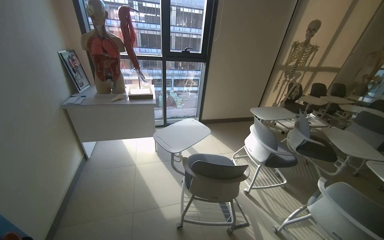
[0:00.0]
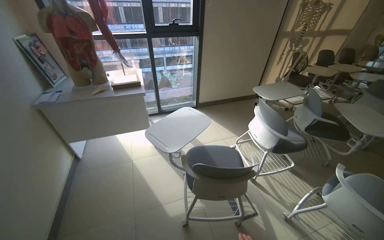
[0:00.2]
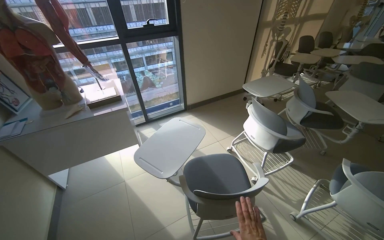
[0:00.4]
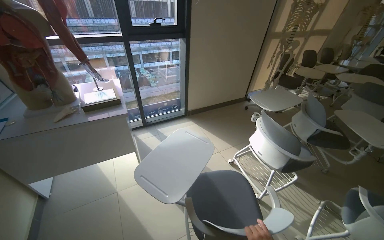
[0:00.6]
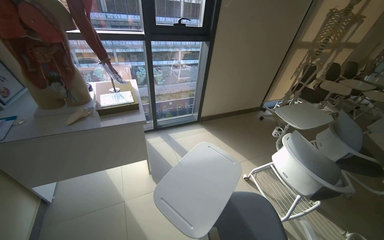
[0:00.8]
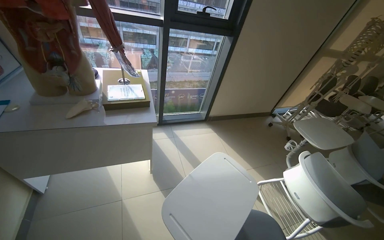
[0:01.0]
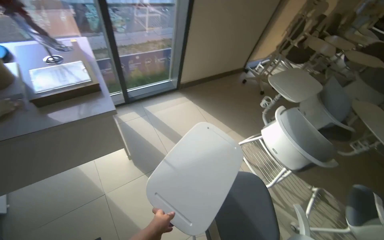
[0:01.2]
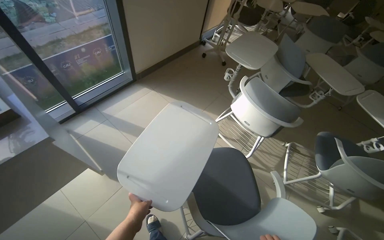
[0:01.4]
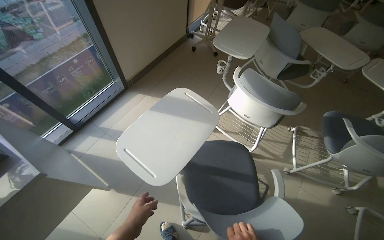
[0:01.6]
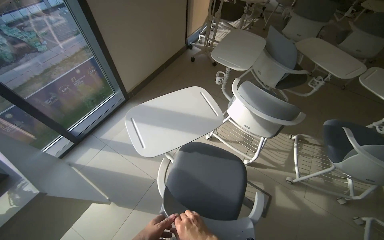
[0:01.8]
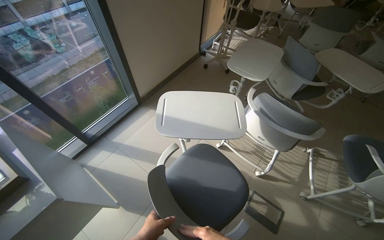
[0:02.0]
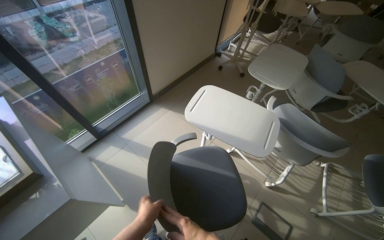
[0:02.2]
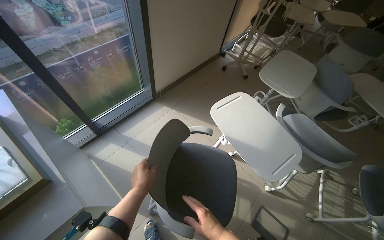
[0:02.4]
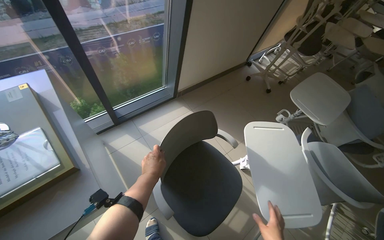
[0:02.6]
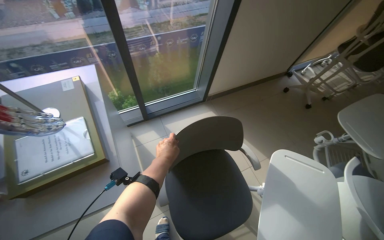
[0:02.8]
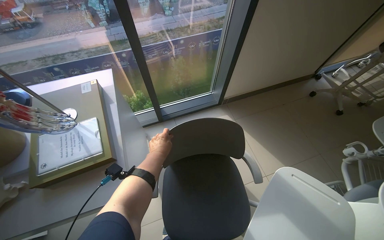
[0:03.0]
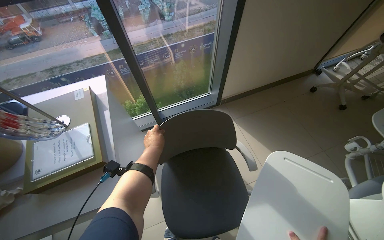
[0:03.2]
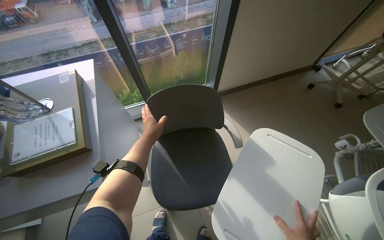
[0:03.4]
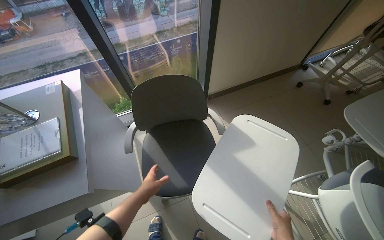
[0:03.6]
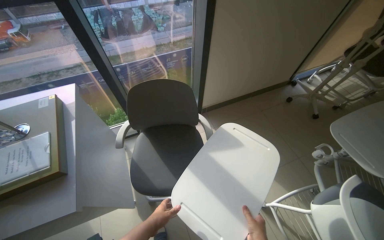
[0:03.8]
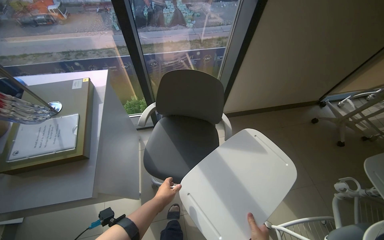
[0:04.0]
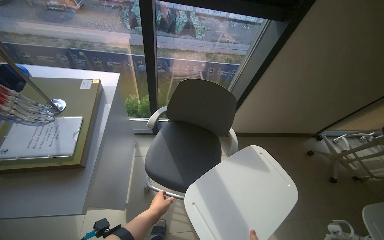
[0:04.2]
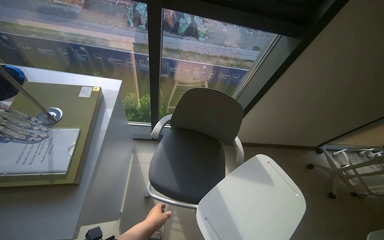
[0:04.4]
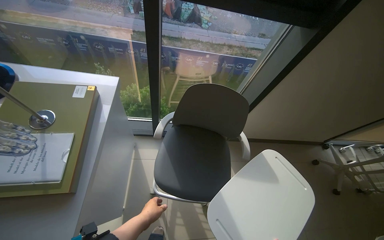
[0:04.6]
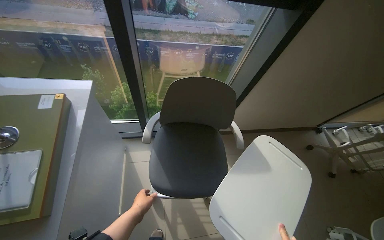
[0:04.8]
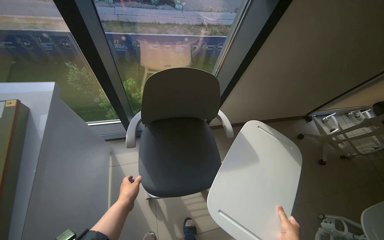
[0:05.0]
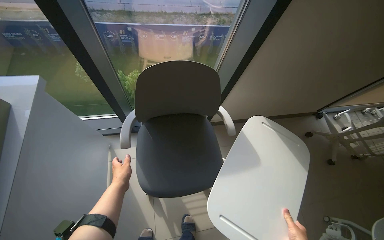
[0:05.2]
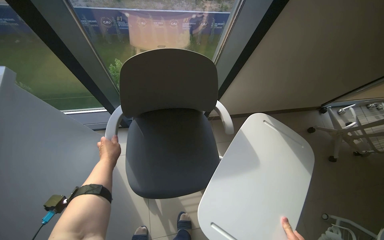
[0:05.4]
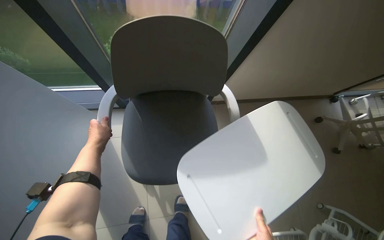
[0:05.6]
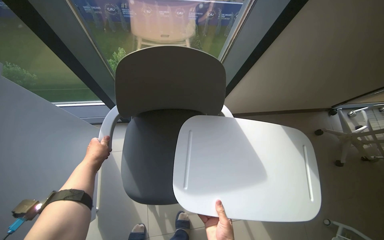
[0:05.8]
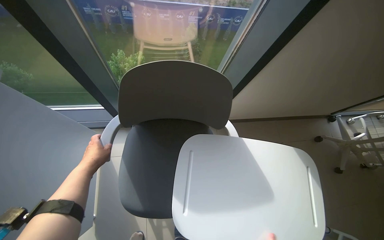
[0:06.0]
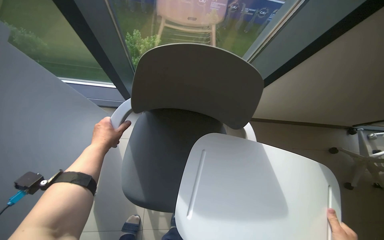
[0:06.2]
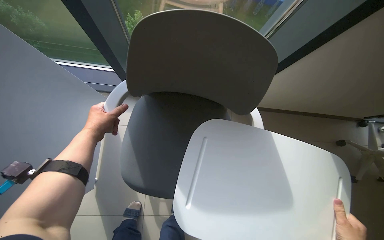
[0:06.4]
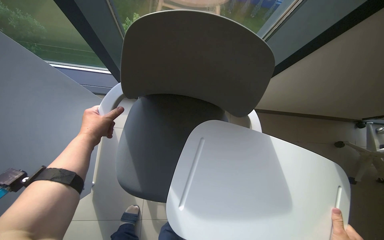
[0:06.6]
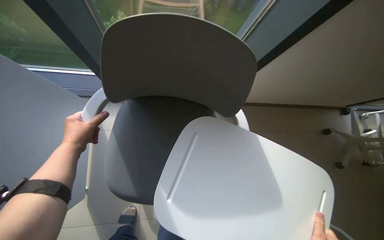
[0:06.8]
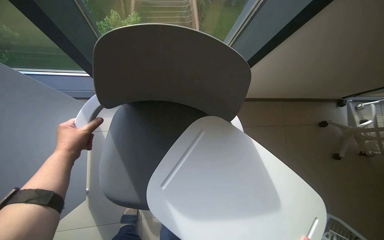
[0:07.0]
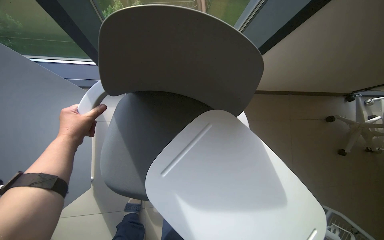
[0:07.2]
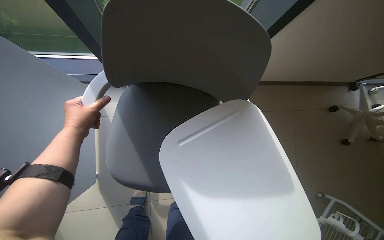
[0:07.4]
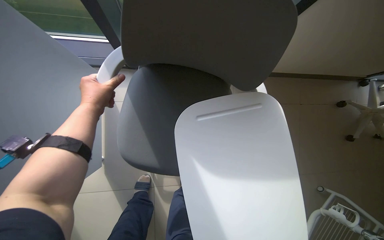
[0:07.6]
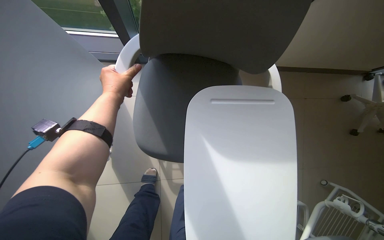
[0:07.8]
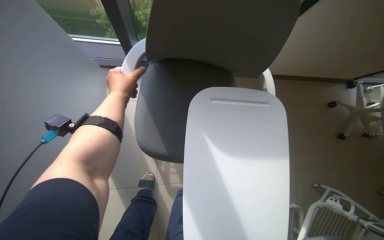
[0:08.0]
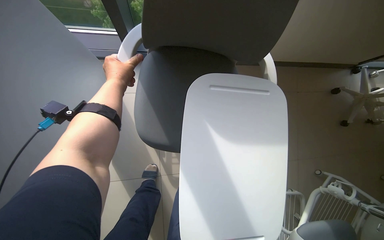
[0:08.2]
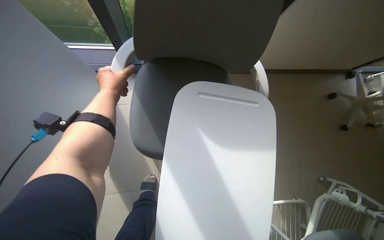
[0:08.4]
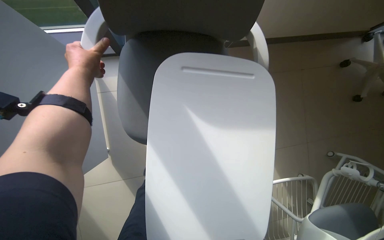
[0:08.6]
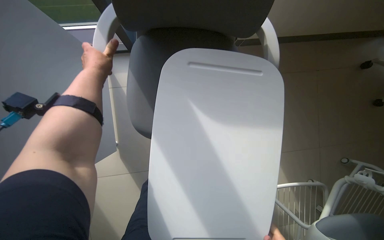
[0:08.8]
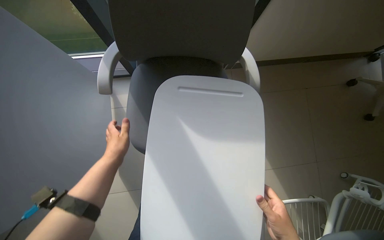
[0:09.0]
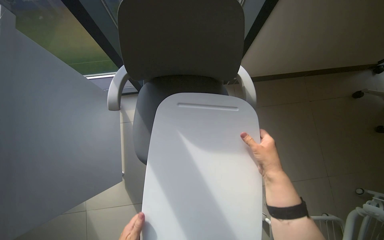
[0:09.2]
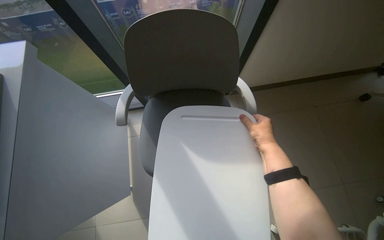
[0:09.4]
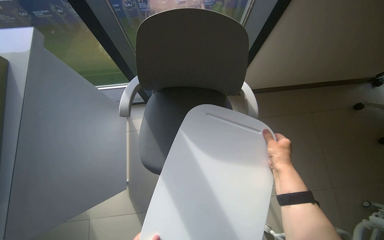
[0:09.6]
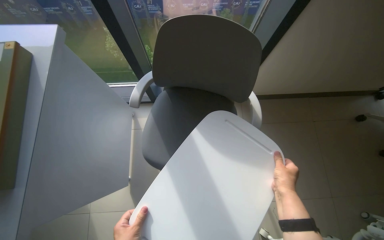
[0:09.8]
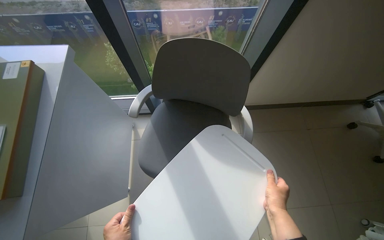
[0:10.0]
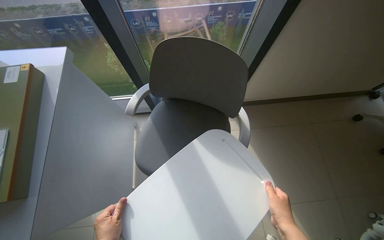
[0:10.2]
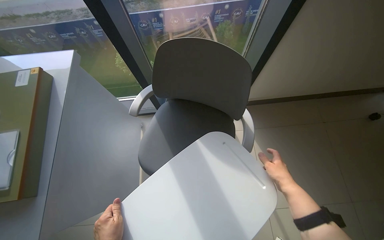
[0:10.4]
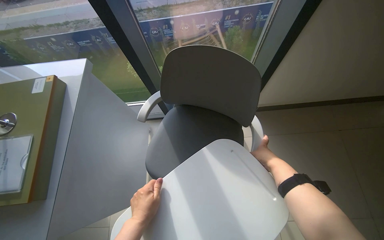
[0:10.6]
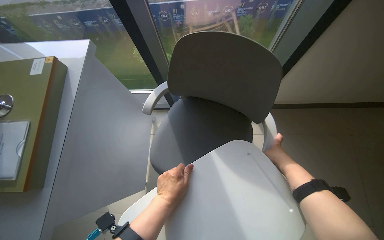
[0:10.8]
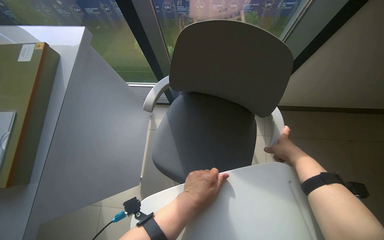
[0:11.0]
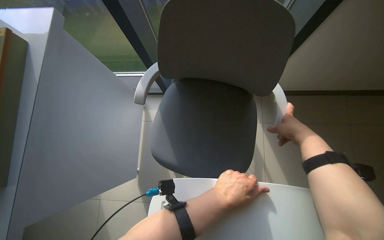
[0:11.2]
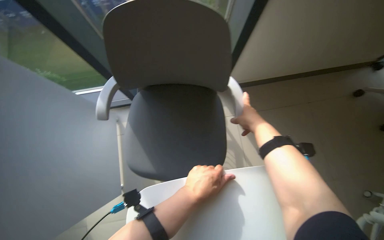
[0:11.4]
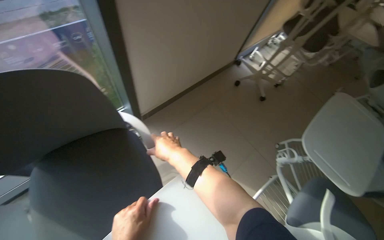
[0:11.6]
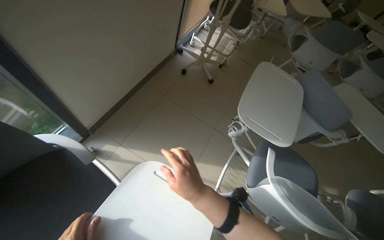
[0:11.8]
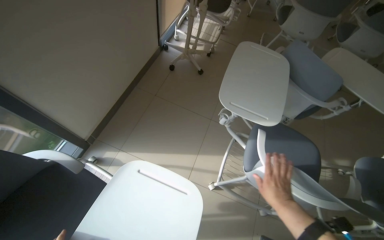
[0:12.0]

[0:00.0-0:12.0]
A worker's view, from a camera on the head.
Job: organizing items.
The whole recording: Arranging chairs in room. The worker adjusts the chairs and their attached trays in the room.
0:00.0 to 0:01.6: The head travels roughly 1 m. The head rotates roughly 40 degrees to the right. The camera pitches downward, by about 35 degrees.
0:01.6 to 0:03.0: The wearer looks about 35 degrees further to the left.
0:04.4 to 0:06.0: The camera is carried roughly 40 cm. The view tips downward by roughly 15 degrees.
0:06.0 to 0:07.6: The view tips downward by roughly 15 degrees.
0:07.6 to 0:09.0: The left hand is displaced down the picture by about 20 cm.
0:09.0 to 0:10.4: The view tilts approximately 15 degrees upward.
0:10.4 to 0:12.0: The head rotates approximately 65 degrees to the right.

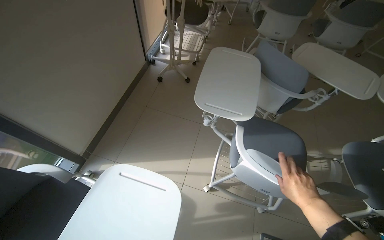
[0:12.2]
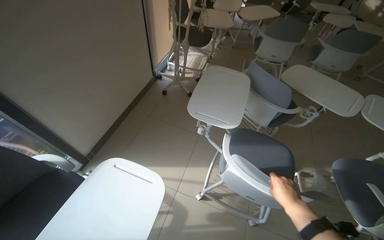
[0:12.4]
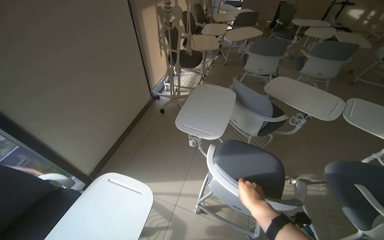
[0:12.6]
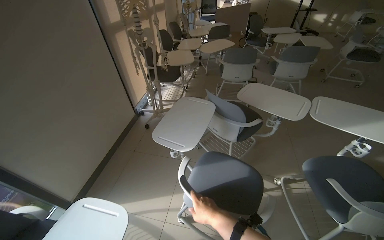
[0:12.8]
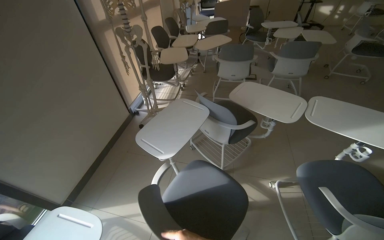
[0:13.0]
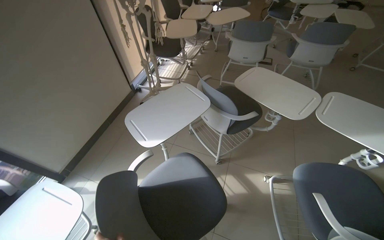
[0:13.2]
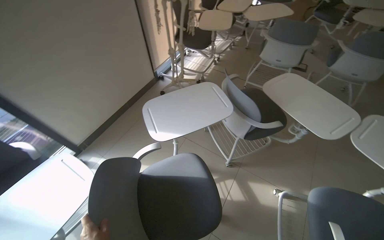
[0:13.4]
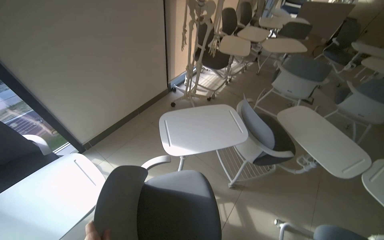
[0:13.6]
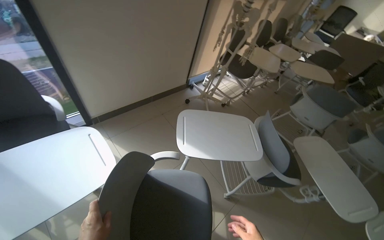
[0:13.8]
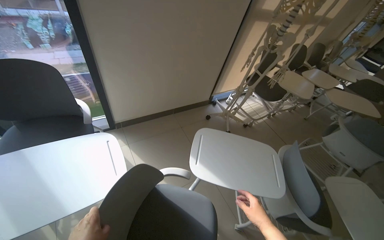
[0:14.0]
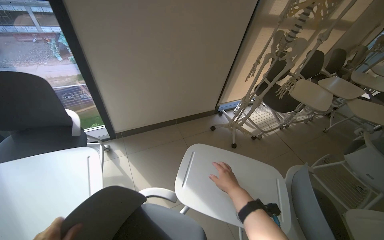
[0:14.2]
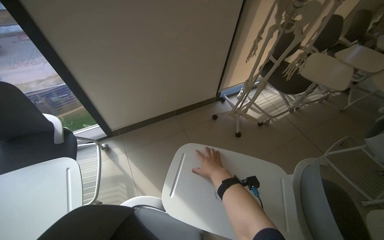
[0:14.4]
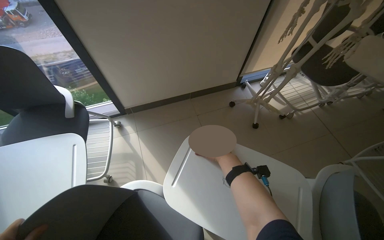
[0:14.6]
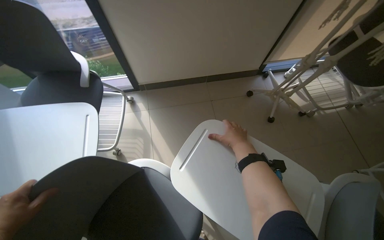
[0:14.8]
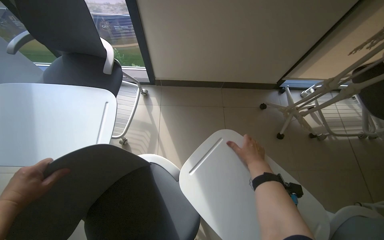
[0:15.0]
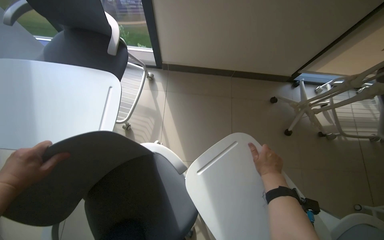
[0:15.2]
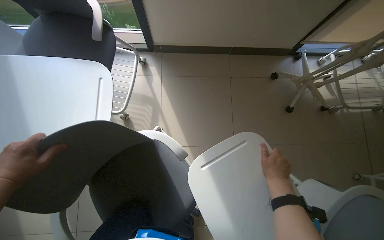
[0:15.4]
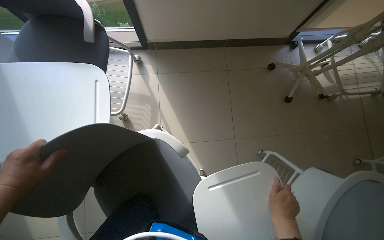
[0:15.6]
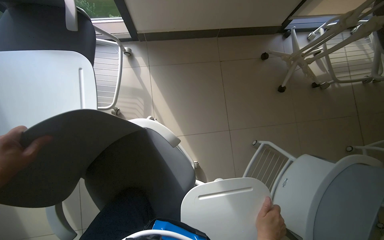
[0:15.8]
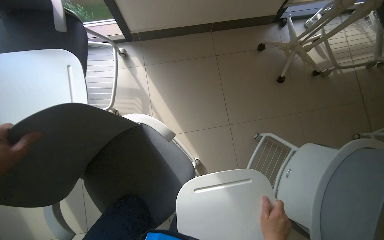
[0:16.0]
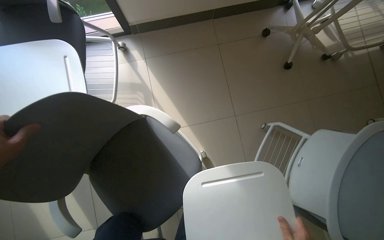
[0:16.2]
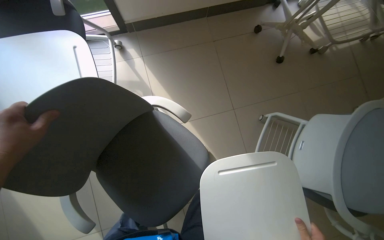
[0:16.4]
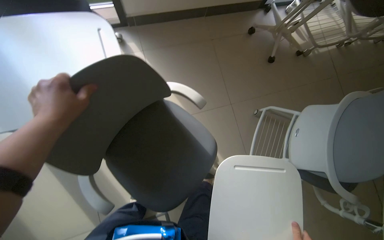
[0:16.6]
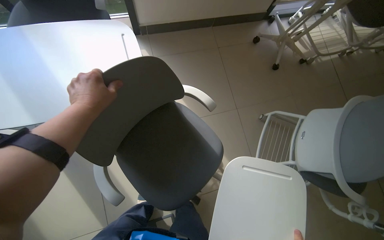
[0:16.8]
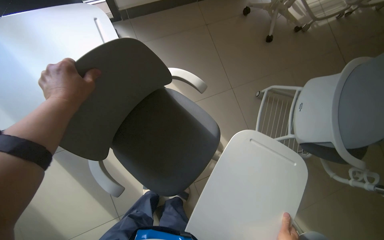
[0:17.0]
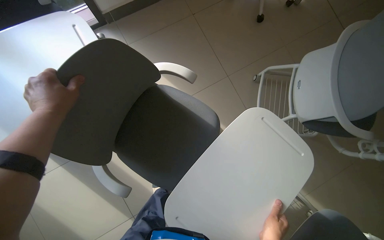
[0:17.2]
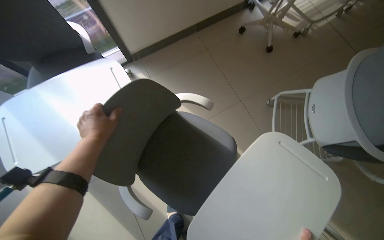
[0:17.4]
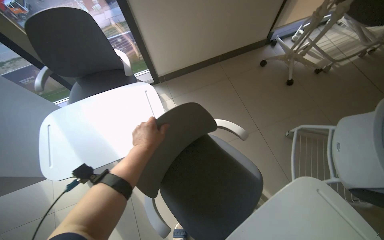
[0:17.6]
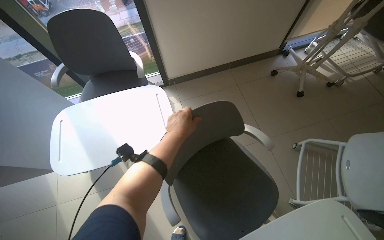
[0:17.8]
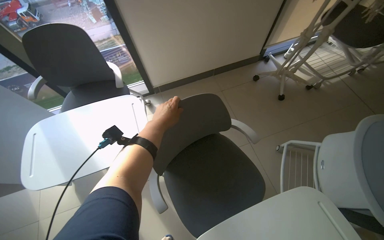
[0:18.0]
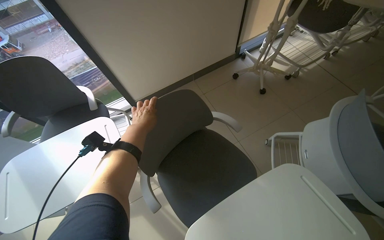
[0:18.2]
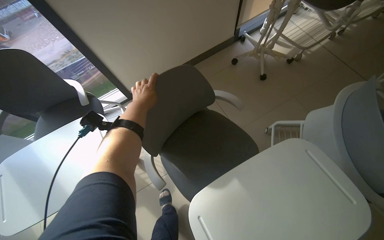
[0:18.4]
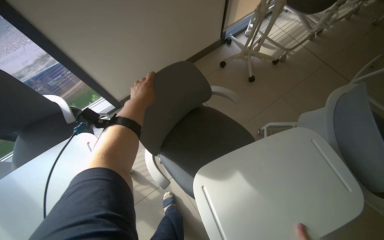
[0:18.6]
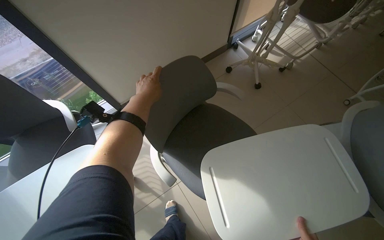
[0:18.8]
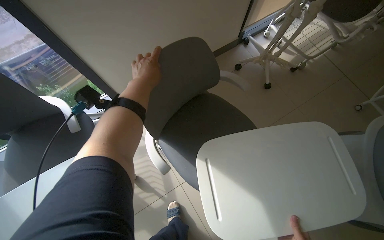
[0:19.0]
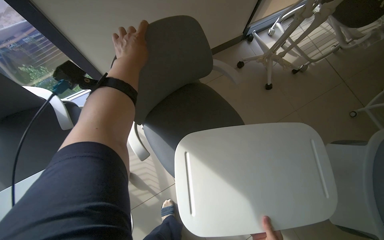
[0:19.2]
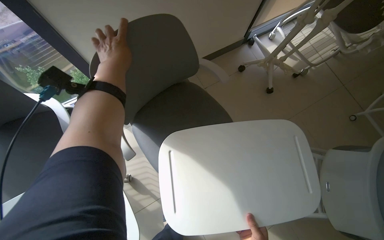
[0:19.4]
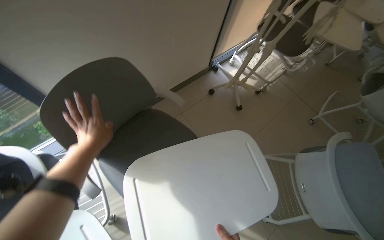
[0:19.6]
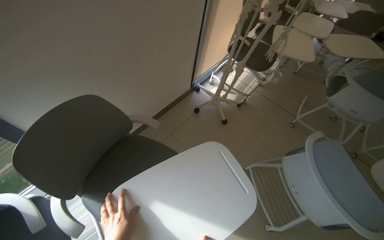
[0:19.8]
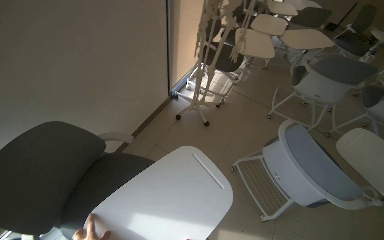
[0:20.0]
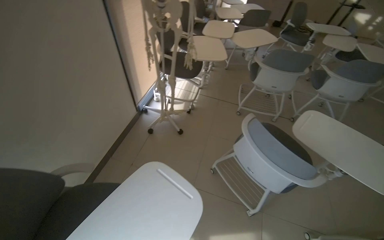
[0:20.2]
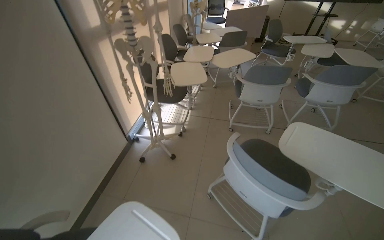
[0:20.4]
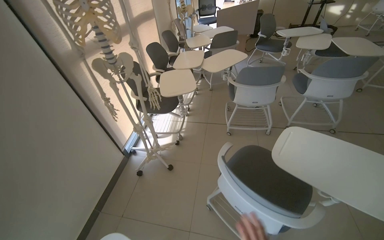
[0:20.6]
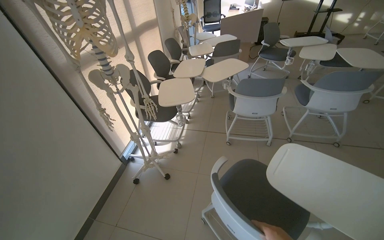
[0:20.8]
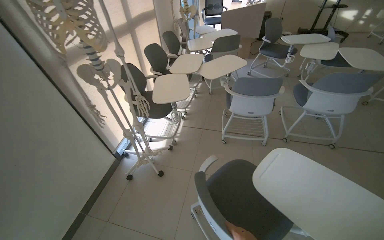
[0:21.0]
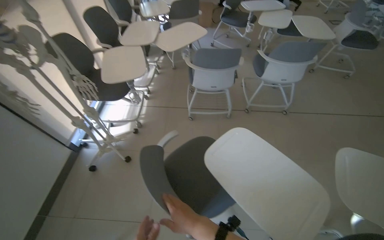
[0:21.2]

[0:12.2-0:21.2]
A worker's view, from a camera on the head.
Job: organizing items.
The whole recording: Arranging chairs in room. The worker adjusts the chairs and their attached trays in the room.
0:12.2 to 0:13.8: The wearer looks approximately 35 degrees further to the left.
0:13.8 to 0:15.2: The head turns to the left by roughly 40 degrees. The wearer looks approximately 15 degrees further downward.
0:16.6 to 0:18.2: The wearer looks about 15 degrees further upward. The left hand moves to the right, approximately 15 cm.
0:18.2 to 0:19.8: The head rotates about 20 degrees to the right.
0:19.8 to 0:21.2: The wearer moves about 70 cm. The head turns to the right by roughly 40 degrees.
